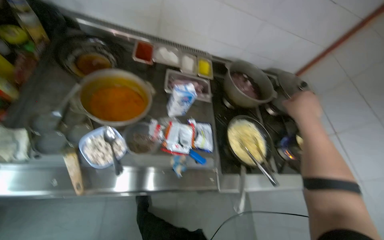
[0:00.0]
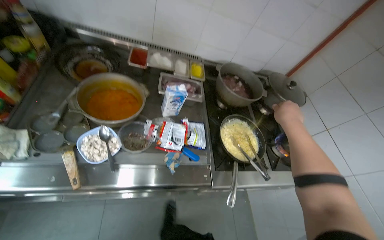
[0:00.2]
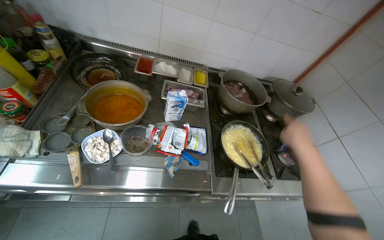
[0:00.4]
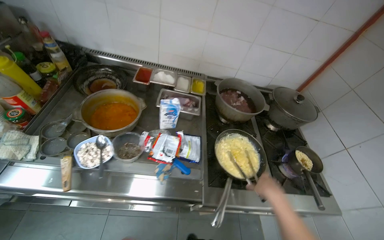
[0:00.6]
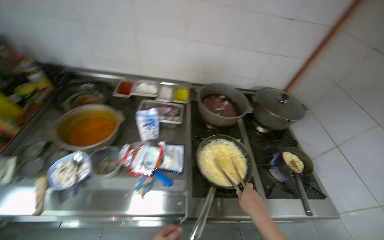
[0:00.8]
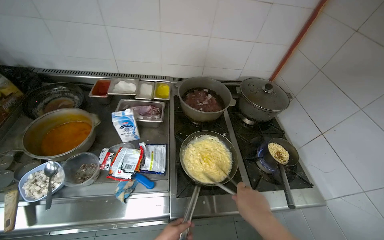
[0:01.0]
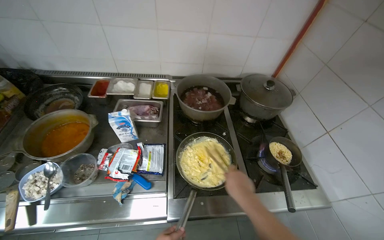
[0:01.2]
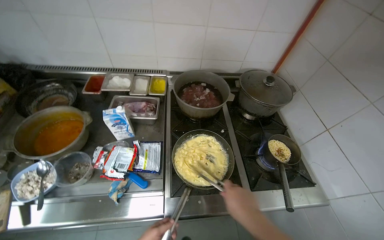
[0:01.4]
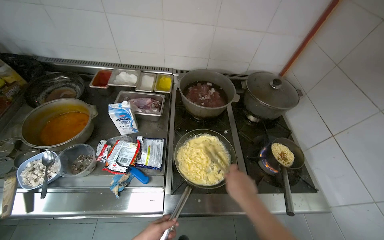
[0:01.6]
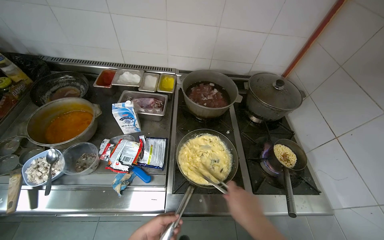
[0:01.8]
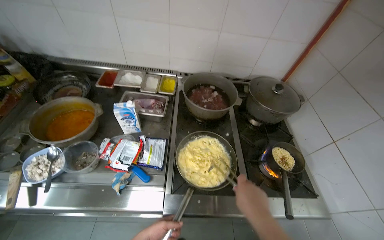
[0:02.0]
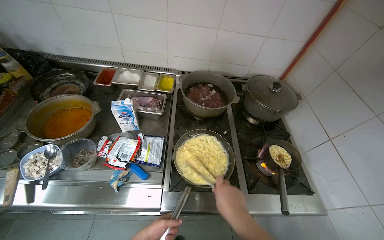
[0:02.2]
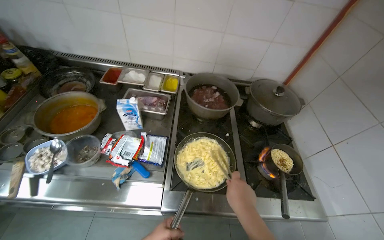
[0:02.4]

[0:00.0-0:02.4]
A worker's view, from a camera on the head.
Job: cooking food.
The whole recording: Cooking pasta in pan. The worker stirs pasta in a pan on the stove, adds sauce, and continues stirring.
0:00.0 to 0:01.2: The camera is carried to the right, about 40 cm.

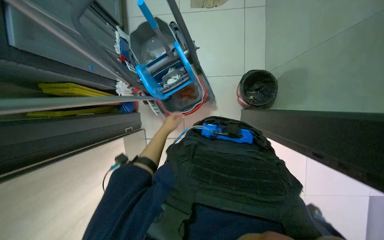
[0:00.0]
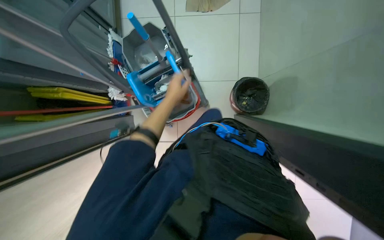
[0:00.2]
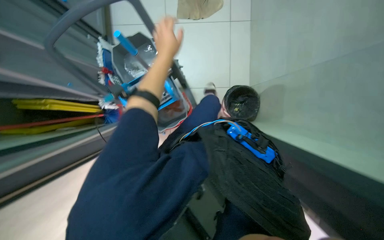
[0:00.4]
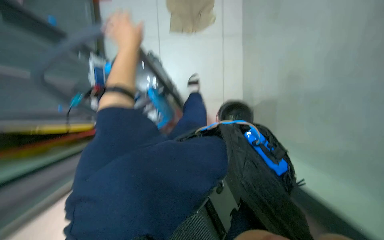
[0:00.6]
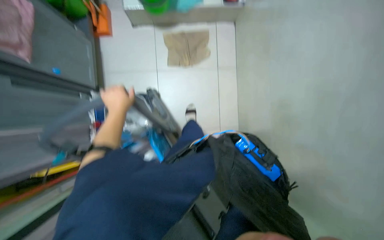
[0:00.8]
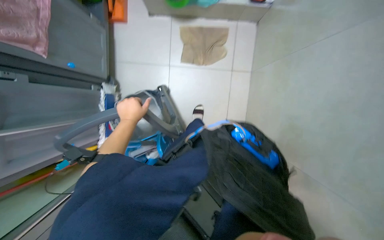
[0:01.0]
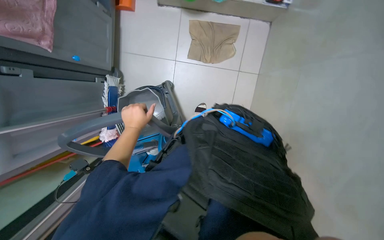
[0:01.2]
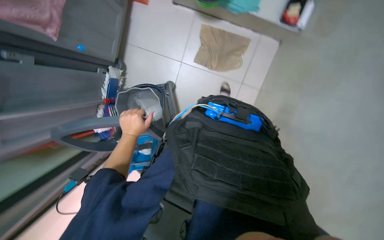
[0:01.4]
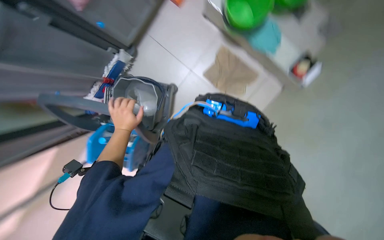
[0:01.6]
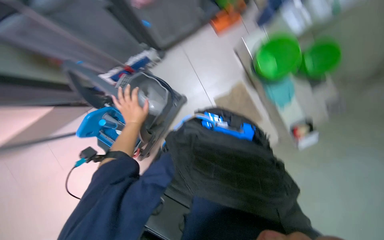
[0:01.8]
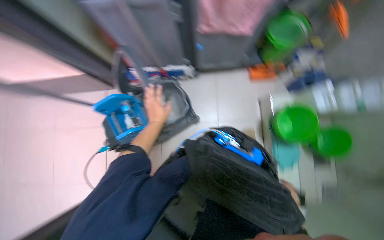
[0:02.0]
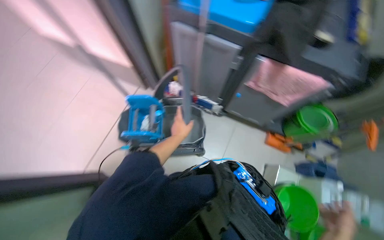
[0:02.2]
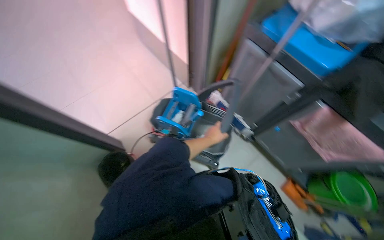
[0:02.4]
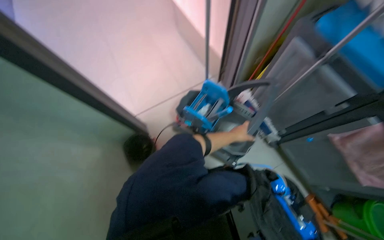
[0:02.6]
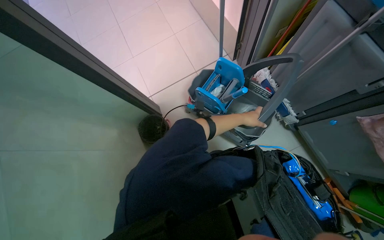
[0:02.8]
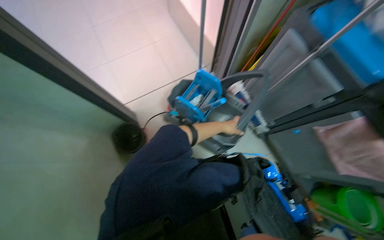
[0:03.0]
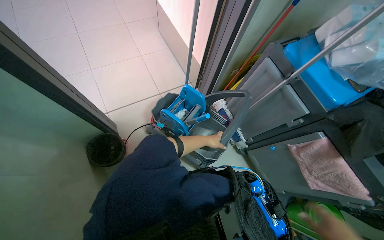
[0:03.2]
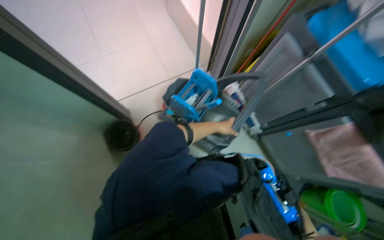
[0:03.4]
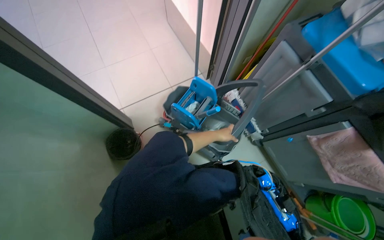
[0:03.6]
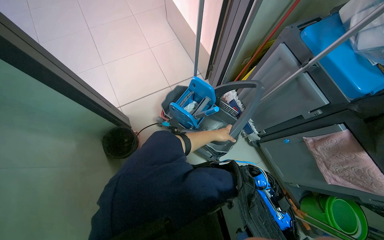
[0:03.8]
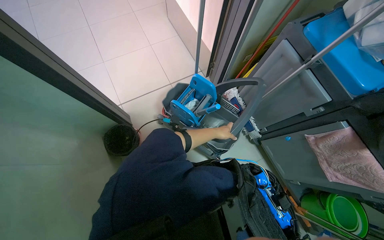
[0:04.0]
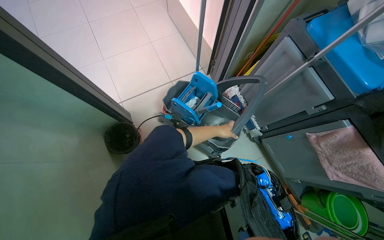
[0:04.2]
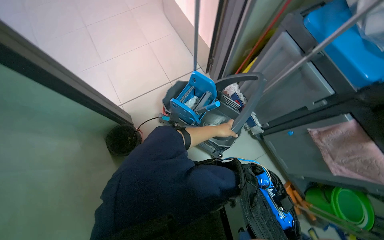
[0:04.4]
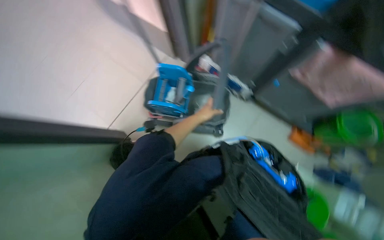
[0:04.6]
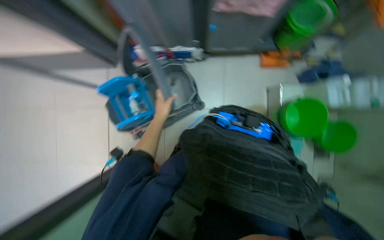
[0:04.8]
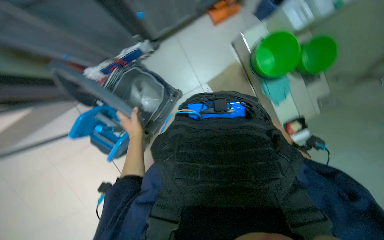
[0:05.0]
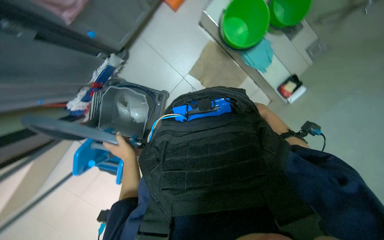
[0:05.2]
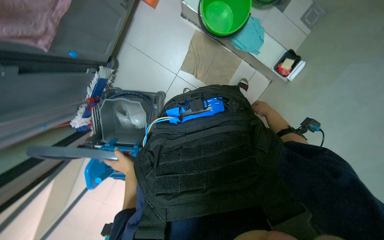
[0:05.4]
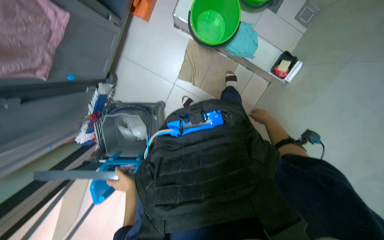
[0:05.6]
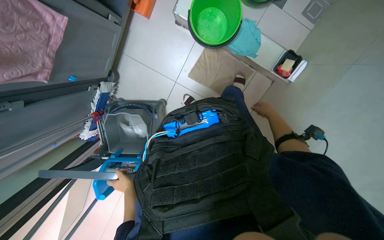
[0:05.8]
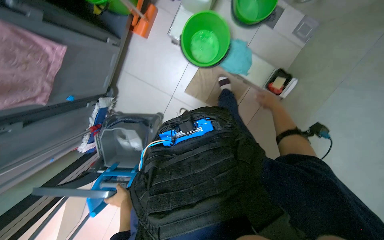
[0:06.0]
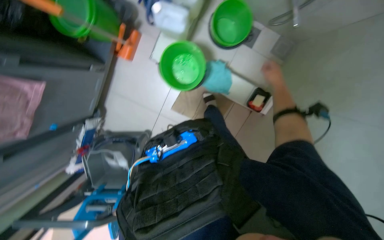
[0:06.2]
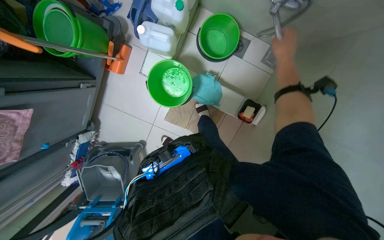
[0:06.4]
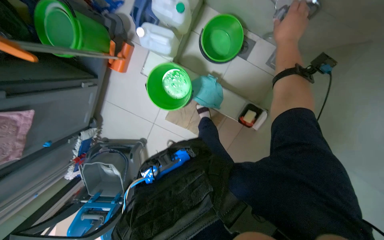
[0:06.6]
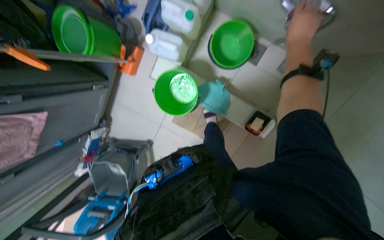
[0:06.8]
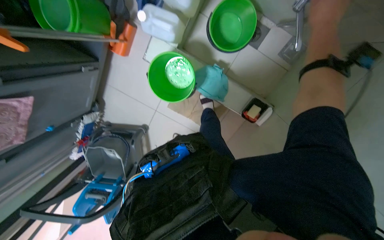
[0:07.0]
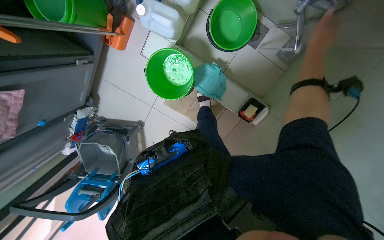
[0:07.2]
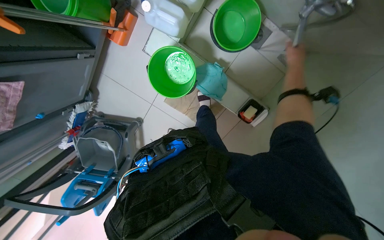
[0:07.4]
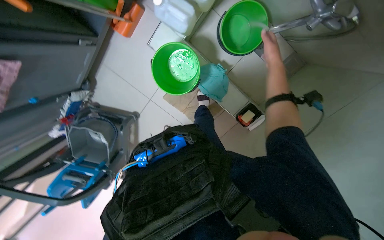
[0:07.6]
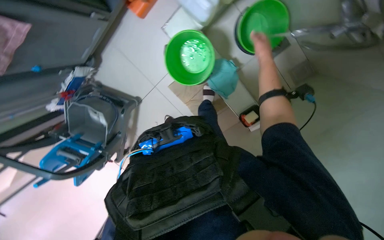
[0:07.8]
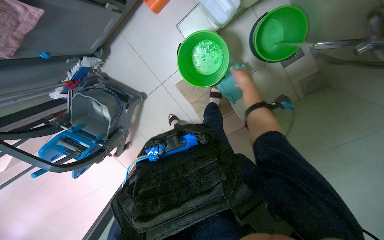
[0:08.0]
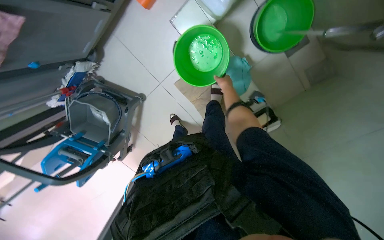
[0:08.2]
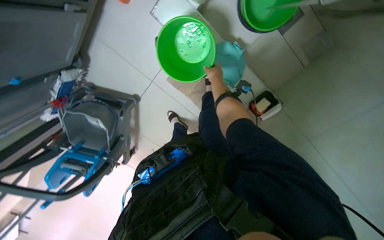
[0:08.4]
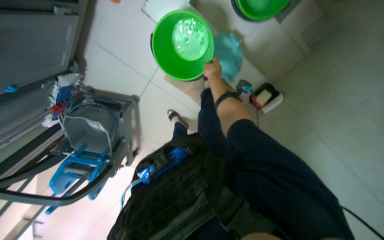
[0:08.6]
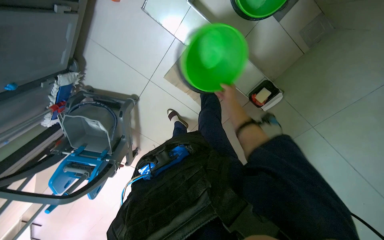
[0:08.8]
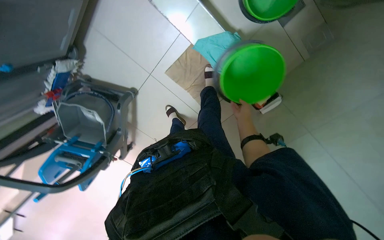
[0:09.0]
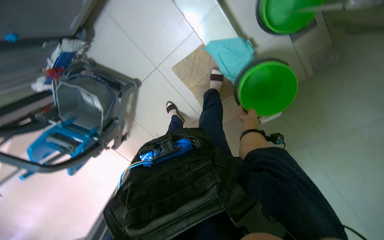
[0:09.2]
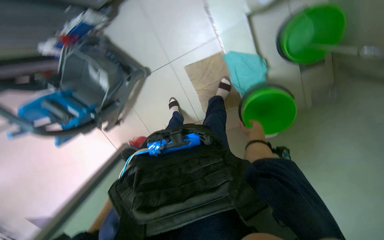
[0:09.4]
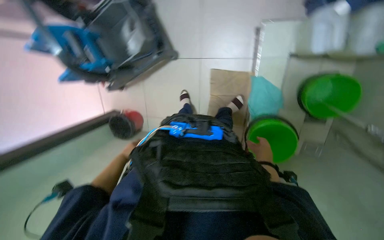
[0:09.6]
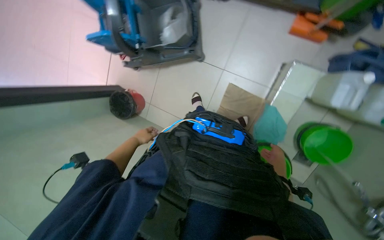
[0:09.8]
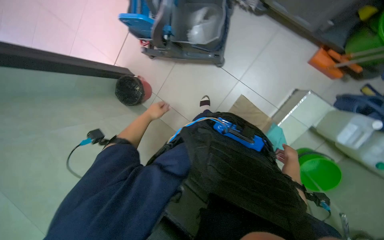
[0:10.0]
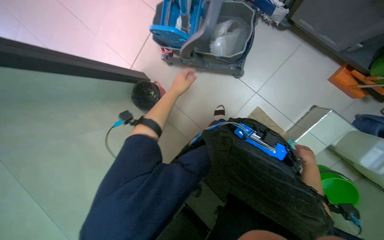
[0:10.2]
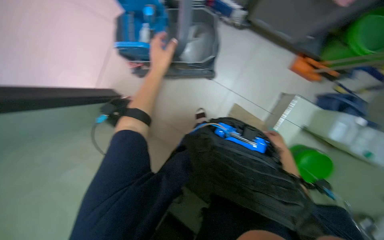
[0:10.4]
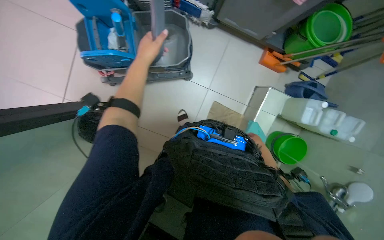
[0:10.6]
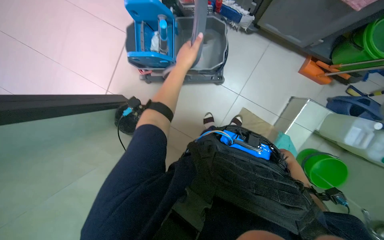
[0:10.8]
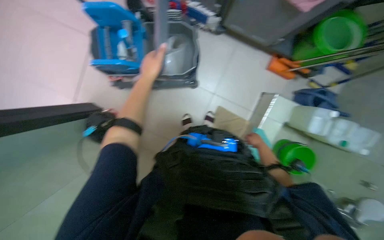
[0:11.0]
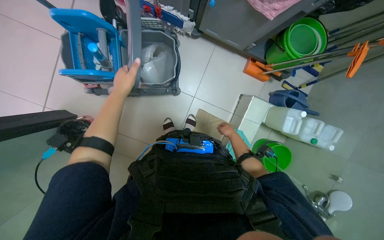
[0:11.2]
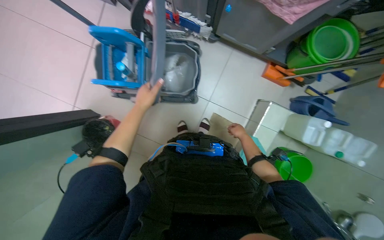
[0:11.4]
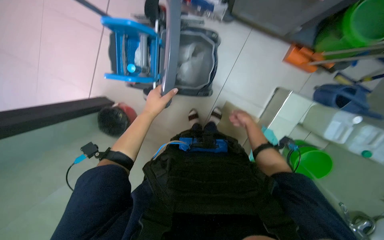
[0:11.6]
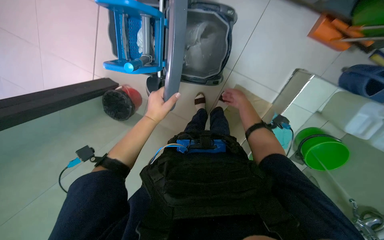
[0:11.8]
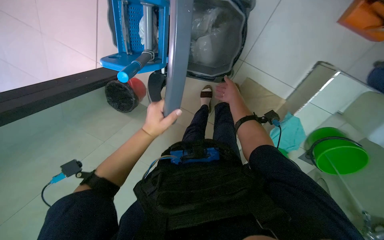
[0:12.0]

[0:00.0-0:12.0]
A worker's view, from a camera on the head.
Job: preparing cleaning supplies.
The whole recording: Preparing cleaning equipment. The worker gathers and arranges various cleaning tools and buckets on a cart, filling them with water and solution.
0:00.0 to 0:01.6: The head travels about 60 cm. The scene turns approximately 35 degrees clockwise in the picture.
0:01.6 to 0:03.0: The head rotates roughly 110 degrees to the left. The view tilts approximately 25 degrees upward.
0:04.4 to 0:06.0: The head travels about 50 cm. The view tips downward by roughly 20 degrees. The scene rotates counterclockwise by approximately 125 degrees.
0:06.0 to 0:07.6: The wearer moves roughly 40 cm.
0:07.6 to 0:09.0: The right hand moves farther from the camera, down the picture and to the left, some 35 cm.
0:09.0 to 0:10.4: Everything in view rotates approximately 80 degrees clockwise.
0:10.4 to 0:12.0: The view tilts some 20 degrees downward.

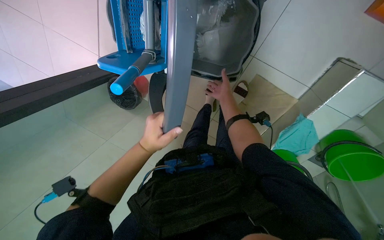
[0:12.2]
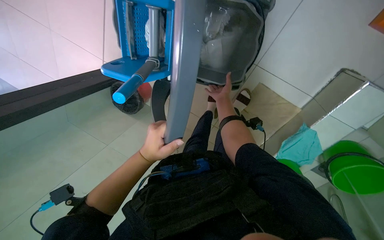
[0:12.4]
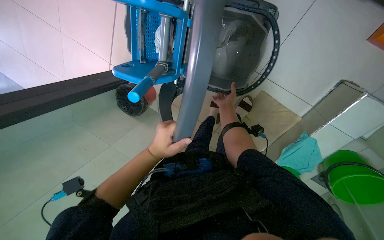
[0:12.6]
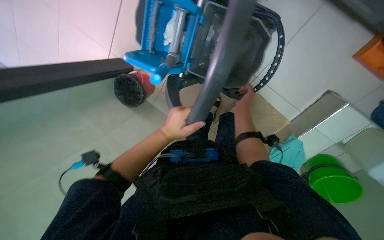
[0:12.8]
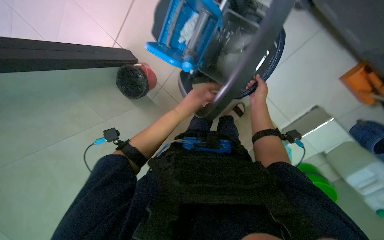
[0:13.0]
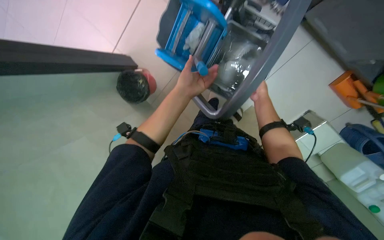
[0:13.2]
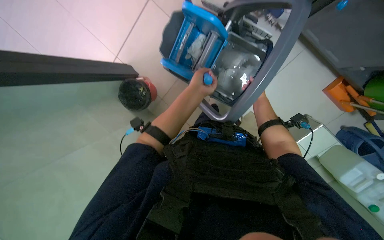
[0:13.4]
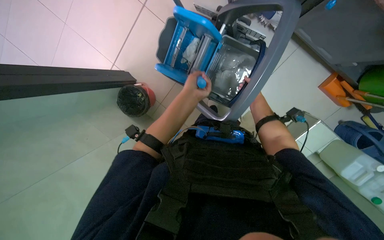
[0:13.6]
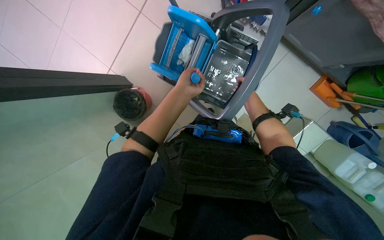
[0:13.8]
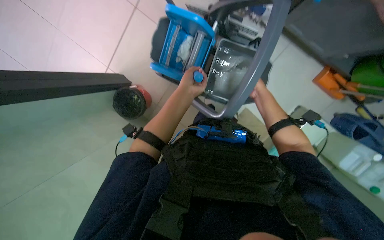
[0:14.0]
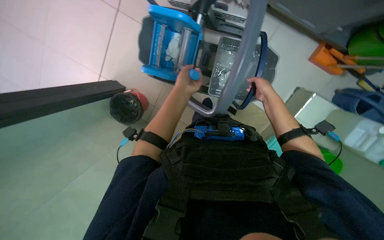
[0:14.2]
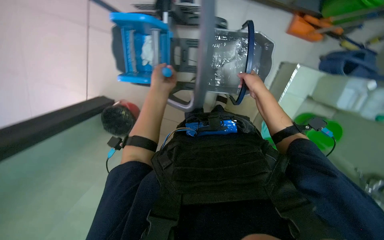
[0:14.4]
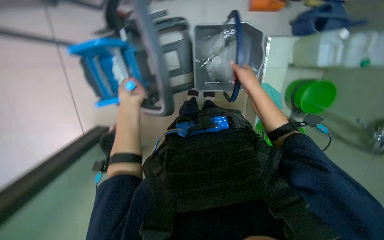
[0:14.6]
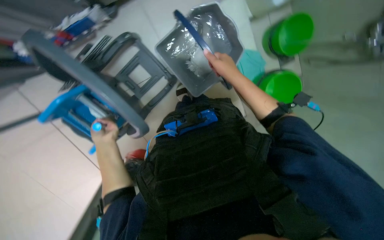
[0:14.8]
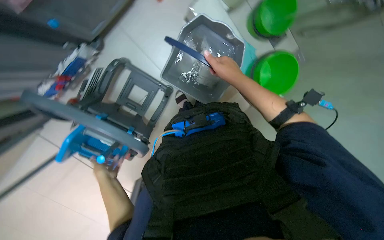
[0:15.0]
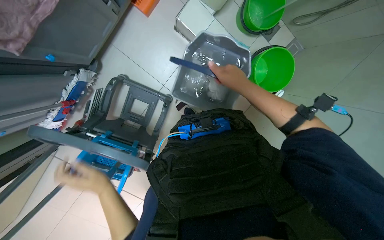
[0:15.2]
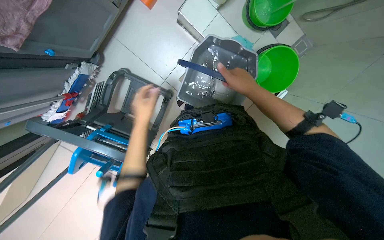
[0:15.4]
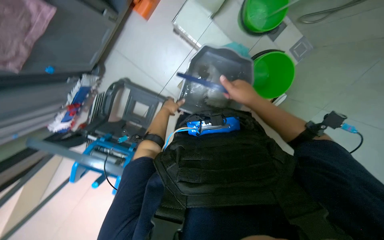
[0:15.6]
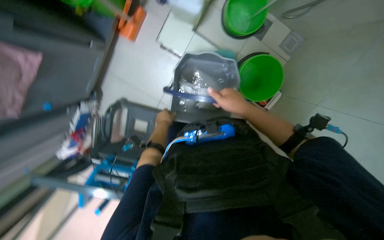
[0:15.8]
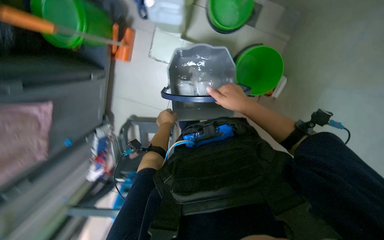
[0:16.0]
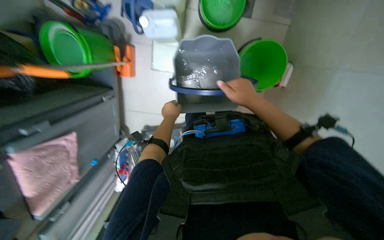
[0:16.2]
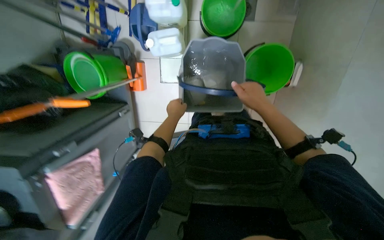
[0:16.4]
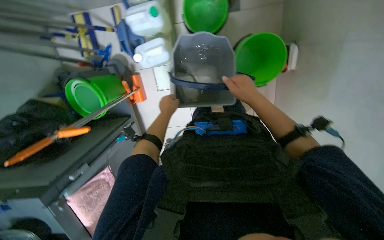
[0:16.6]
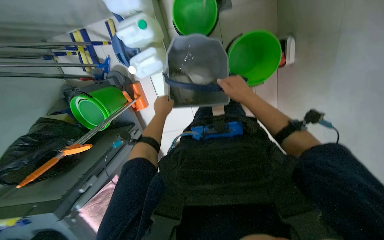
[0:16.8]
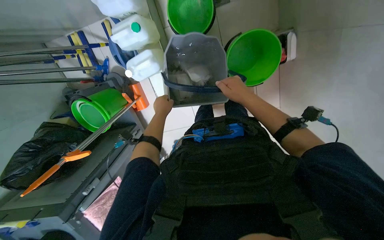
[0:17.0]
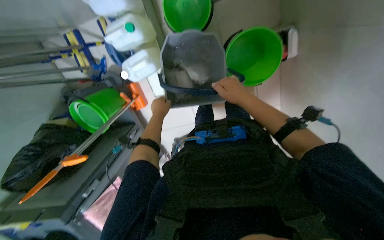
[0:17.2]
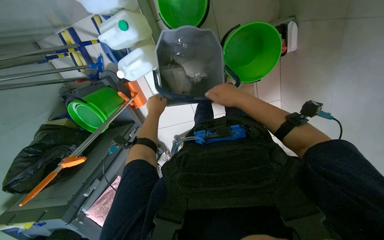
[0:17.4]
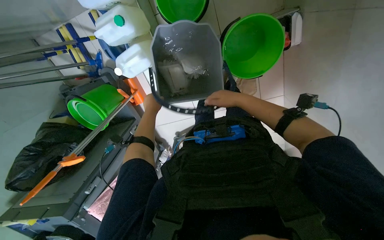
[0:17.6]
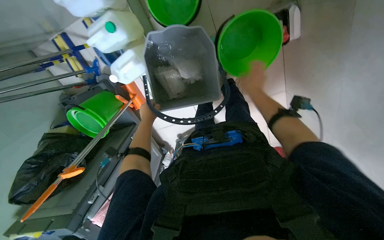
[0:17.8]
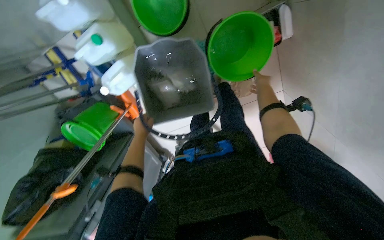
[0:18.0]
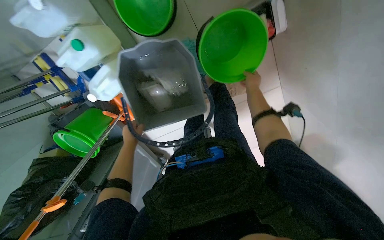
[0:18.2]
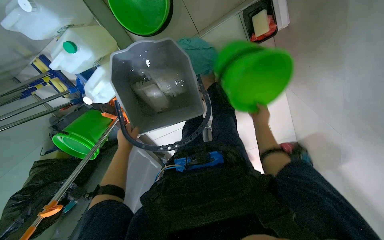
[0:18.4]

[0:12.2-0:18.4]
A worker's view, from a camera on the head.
Job: preparing cleaning supplies.
The whole recording: Preparing cleaning equipment. The worker gathers and arranges various cleaning tools and buckets on a cart, filling them with water and solution.
0:12.2 to 0:13.8: The wearer looks roughly 15 degrees further upward. The left hand travels up the picture by approximately 15 cm.
0:13.8 to 0:15.4: The scene turns about 90 degrees counterclockwise in the picture.
0:15.4 to 0:16.8: The camera is aimed about 25 degrees further to the left. Everything in view rotates roughly 50 degrees counterclockwise.
0:16.8 to 0:18.4: The right hand travels farther from the camera and to the right by about 35 cm.
